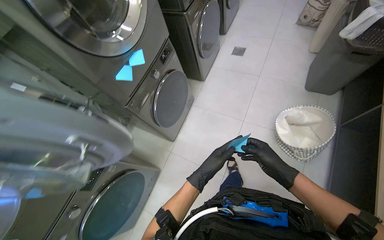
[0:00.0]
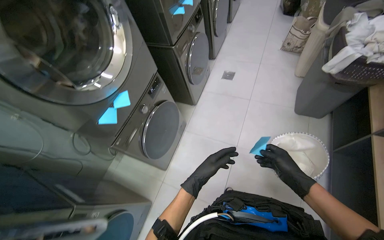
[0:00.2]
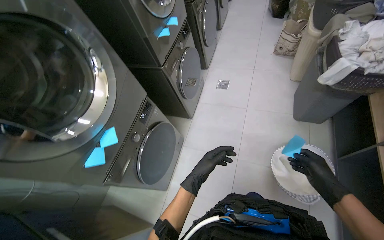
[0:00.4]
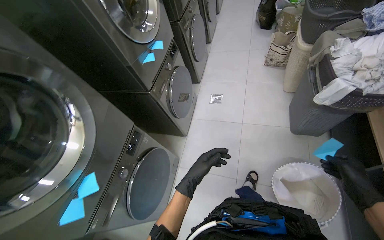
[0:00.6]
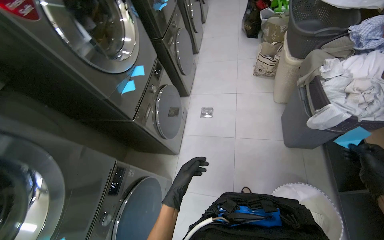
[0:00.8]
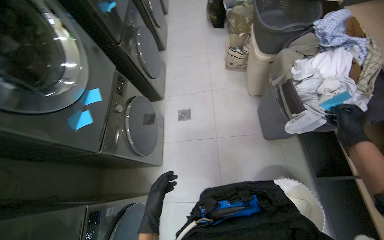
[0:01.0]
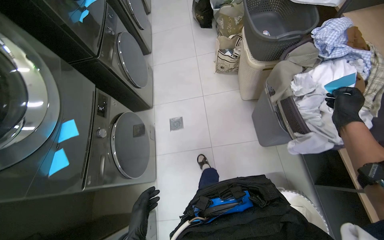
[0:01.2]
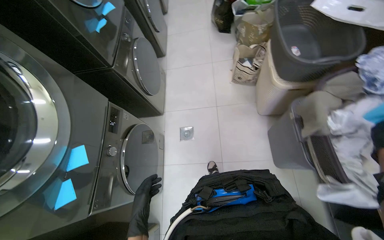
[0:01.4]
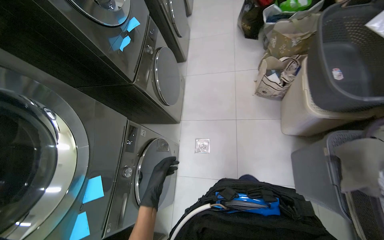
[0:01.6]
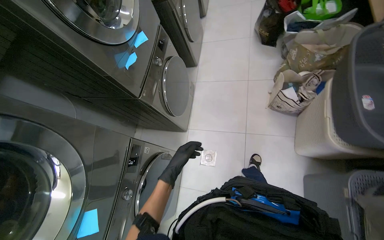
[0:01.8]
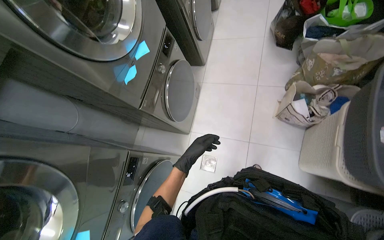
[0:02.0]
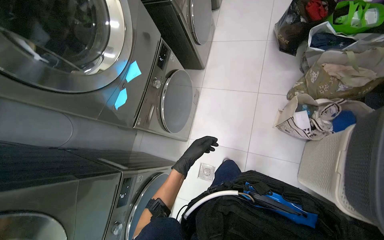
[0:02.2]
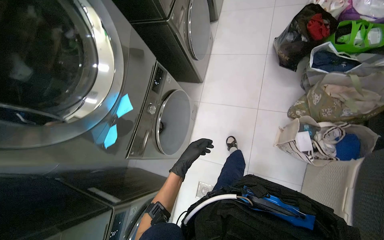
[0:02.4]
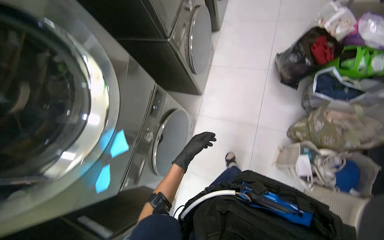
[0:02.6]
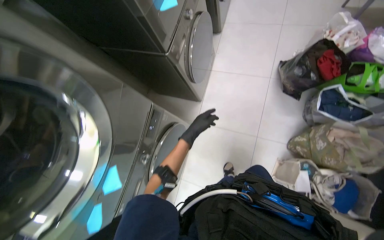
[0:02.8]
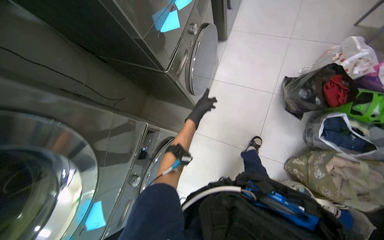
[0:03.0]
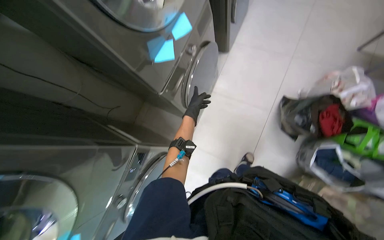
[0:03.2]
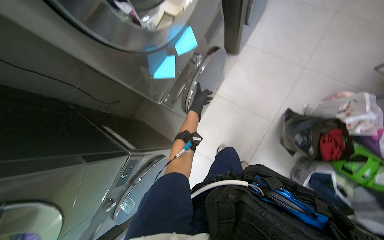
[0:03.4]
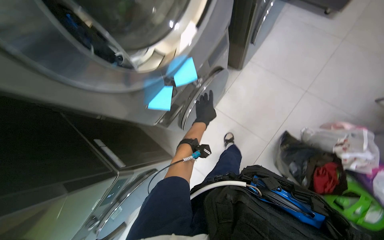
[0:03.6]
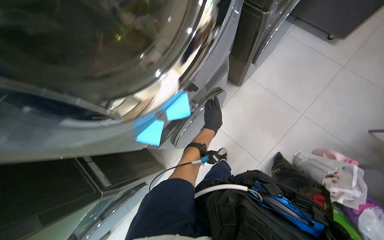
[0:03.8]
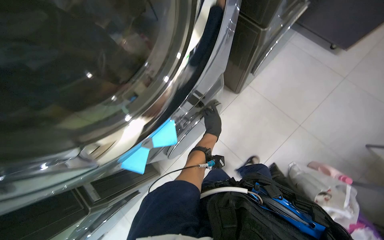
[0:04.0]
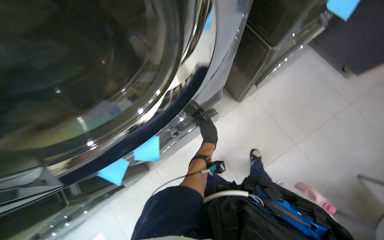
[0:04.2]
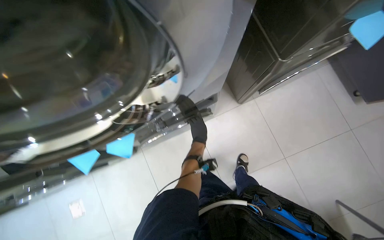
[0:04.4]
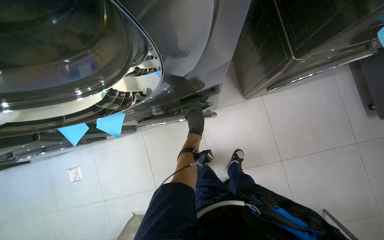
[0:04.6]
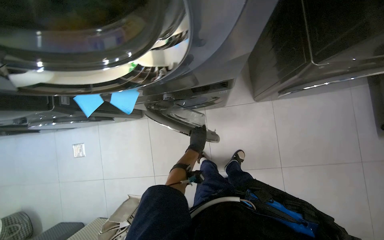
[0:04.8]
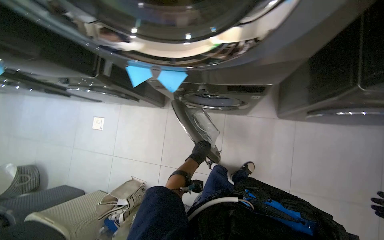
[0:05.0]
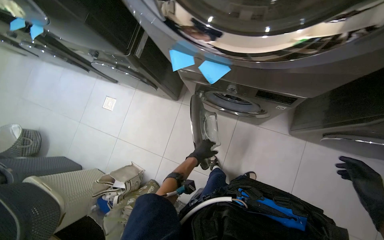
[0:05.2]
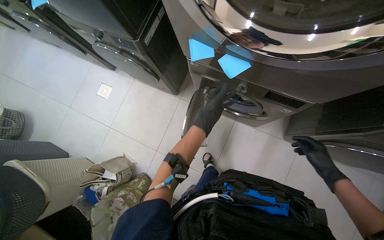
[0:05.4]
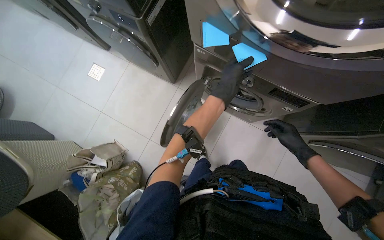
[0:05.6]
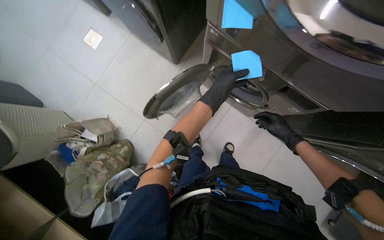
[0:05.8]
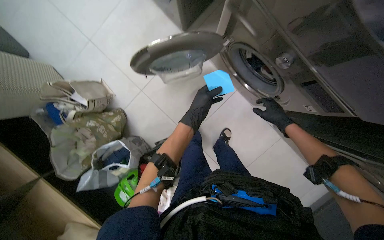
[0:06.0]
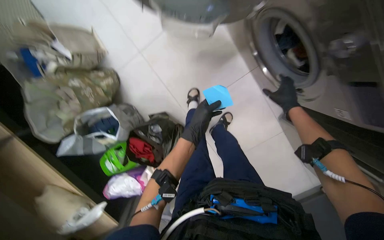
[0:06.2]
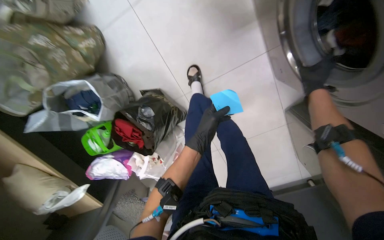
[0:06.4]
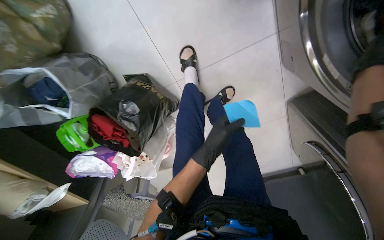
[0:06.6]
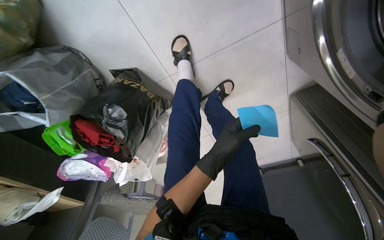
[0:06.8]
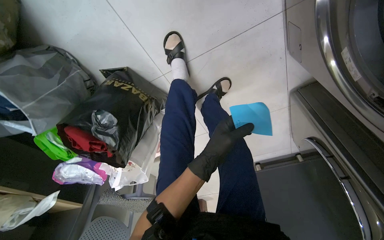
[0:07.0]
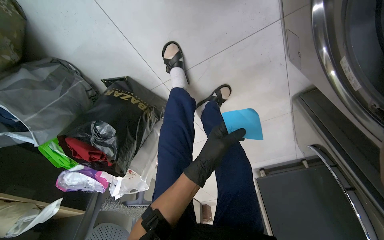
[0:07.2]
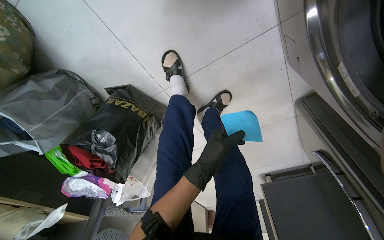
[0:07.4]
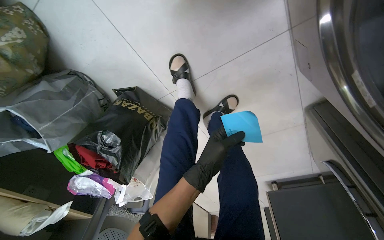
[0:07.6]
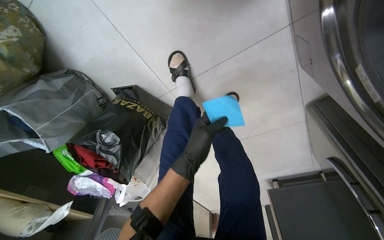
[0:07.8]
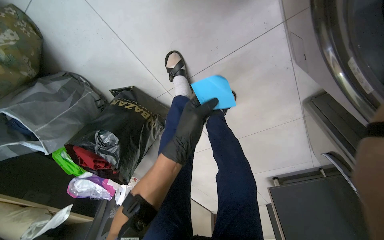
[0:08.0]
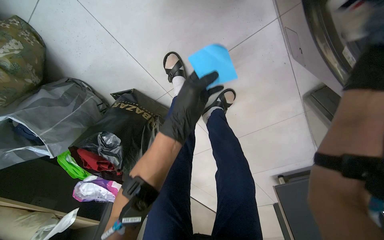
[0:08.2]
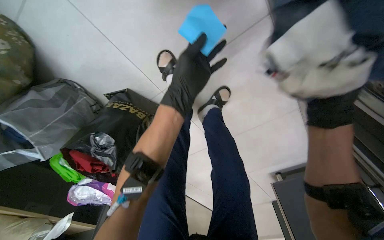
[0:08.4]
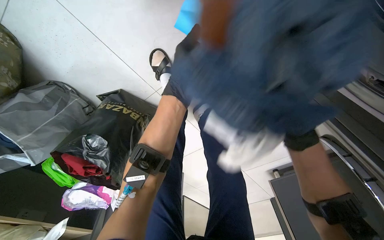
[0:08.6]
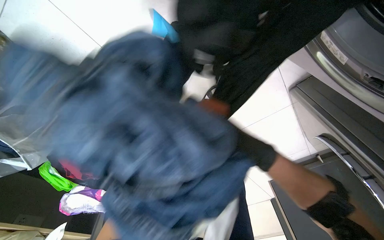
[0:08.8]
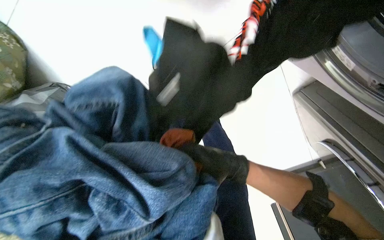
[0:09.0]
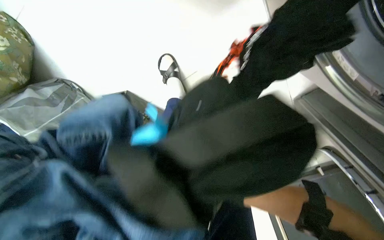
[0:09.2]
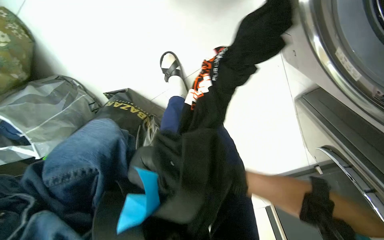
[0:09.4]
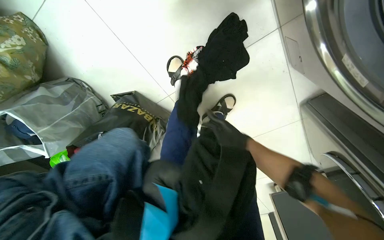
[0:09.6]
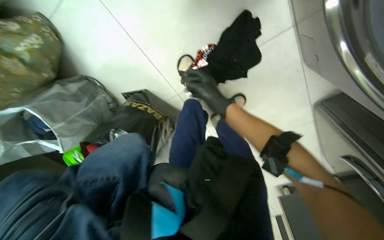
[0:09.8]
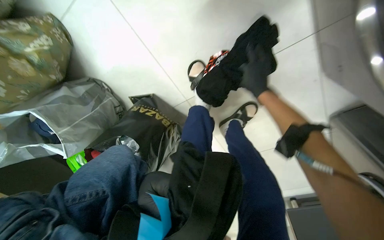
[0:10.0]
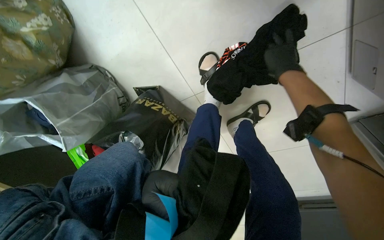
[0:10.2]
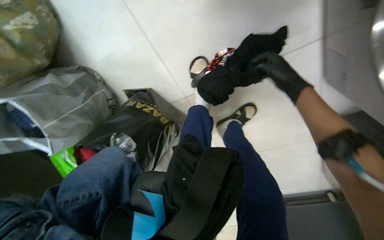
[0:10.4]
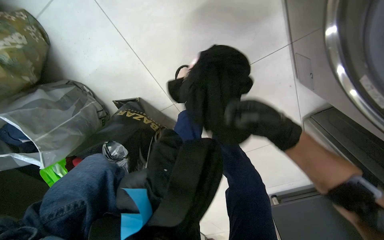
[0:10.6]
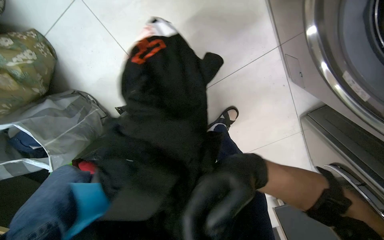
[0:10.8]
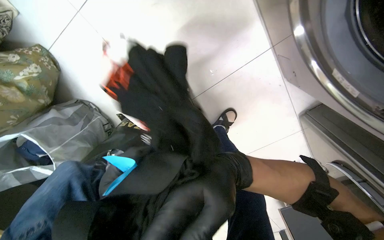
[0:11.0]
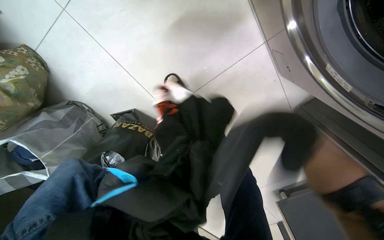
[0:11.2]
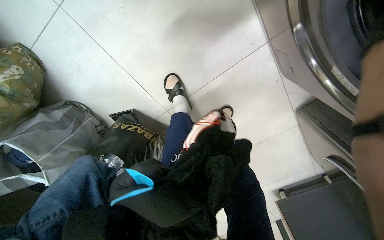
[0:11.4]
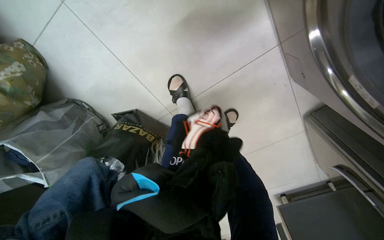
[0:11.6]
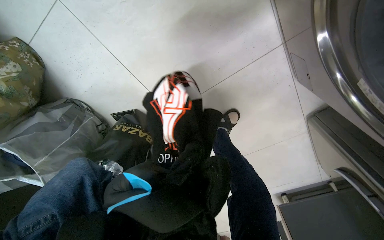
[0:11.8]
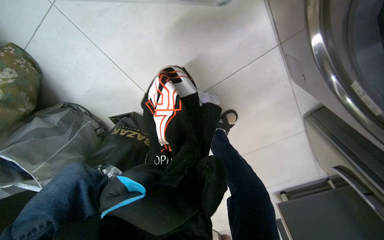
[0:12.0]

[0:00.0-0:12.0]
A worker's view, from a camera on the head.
Job: managing laundry.
The whole recording: Processing and organizing laundry. The worker unloads, sorts, and loads laundry, also managing identification notes and machine settings.
0:00.0 to 0:01.6: The camera is carried approximately 1.5 m.
0:01.6 to 0:03.0: The head travels roughly 1 m. The camera pitches downward, by roughly 15 degrees.
0:03.0 to 0:04.4: The head travels roughly 70 cm. The camera pitches downward, by about 10 degrees. The scene turns roughly 45 degrees clockwise in the picture.
0:04.4 to 0:06.0: The view tips downward by some 25 degrees. The scene rotates clockwise by about 70 degrees.
0:06.0 to 0:07.6: The camera is carried about 60 cm. The wearer looks approximately 35 degrees further downward.

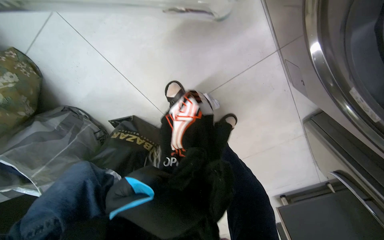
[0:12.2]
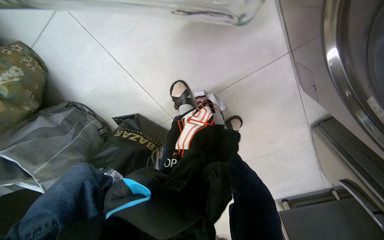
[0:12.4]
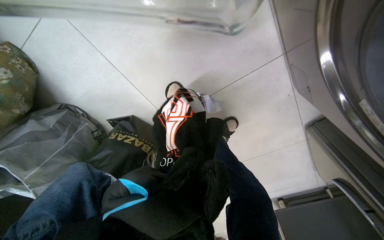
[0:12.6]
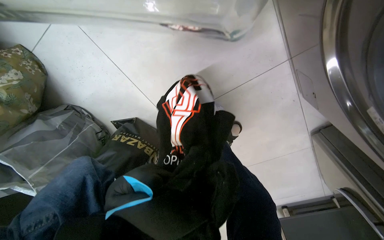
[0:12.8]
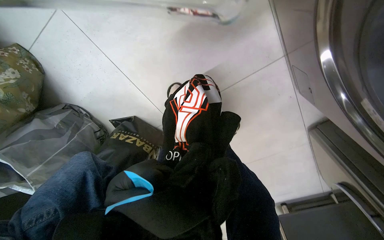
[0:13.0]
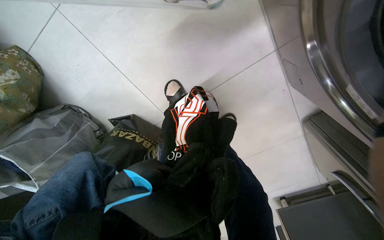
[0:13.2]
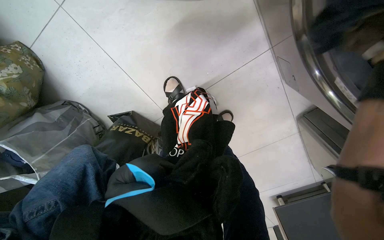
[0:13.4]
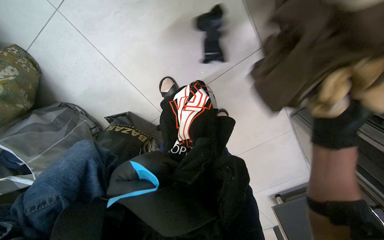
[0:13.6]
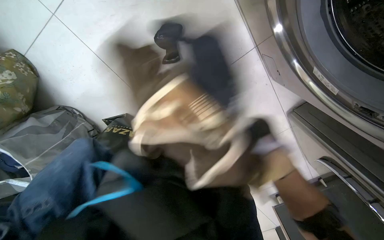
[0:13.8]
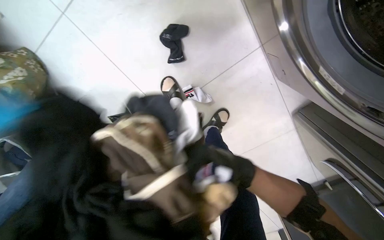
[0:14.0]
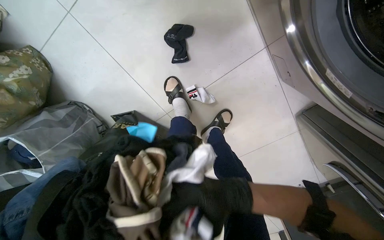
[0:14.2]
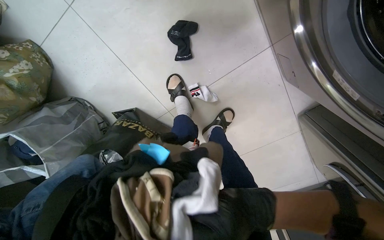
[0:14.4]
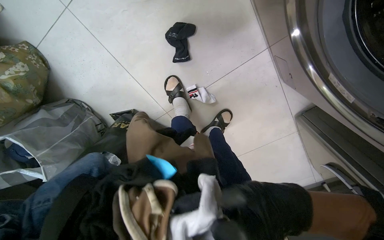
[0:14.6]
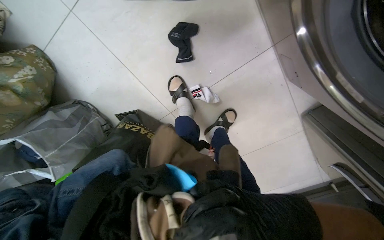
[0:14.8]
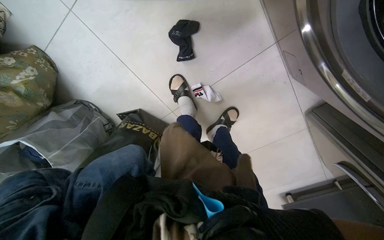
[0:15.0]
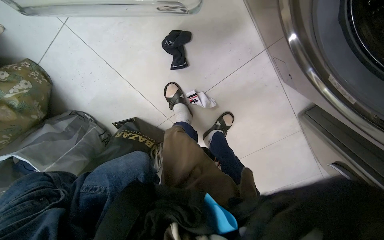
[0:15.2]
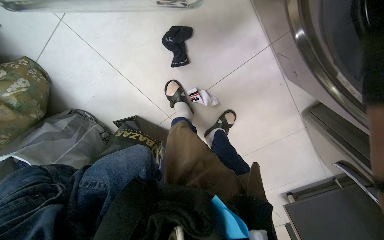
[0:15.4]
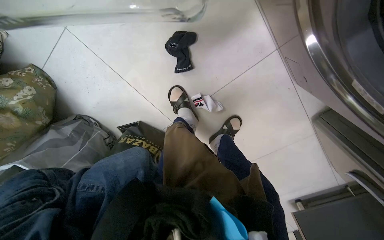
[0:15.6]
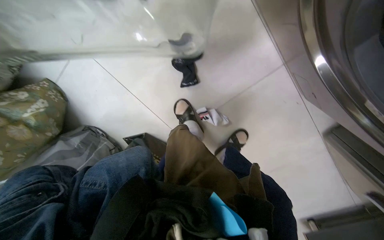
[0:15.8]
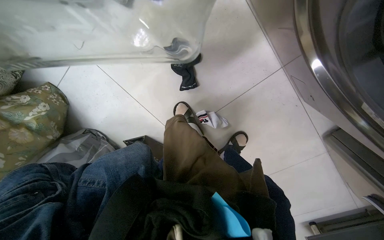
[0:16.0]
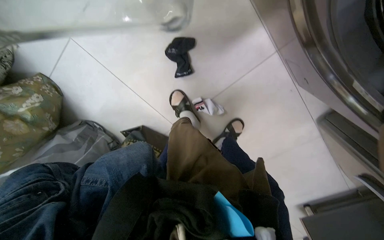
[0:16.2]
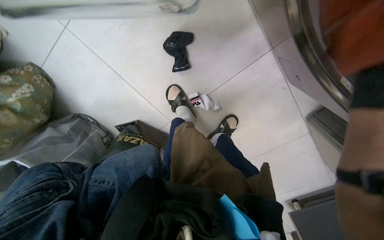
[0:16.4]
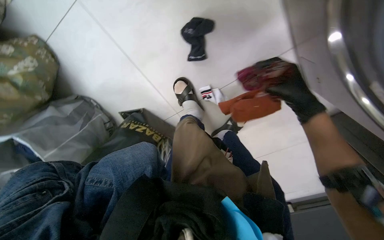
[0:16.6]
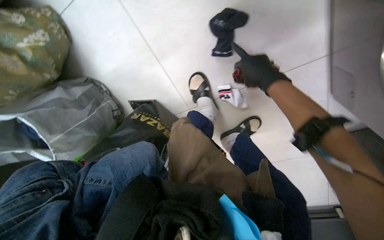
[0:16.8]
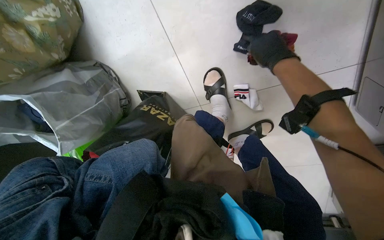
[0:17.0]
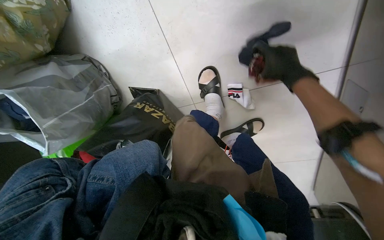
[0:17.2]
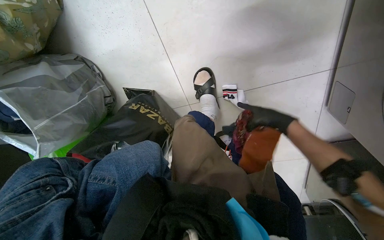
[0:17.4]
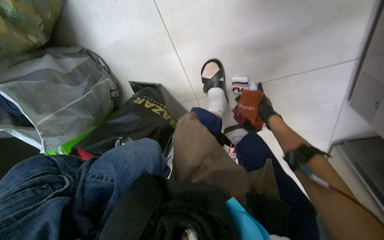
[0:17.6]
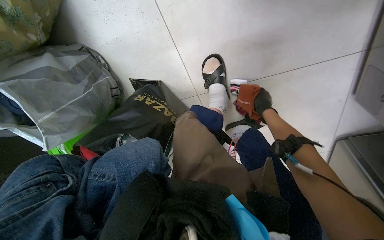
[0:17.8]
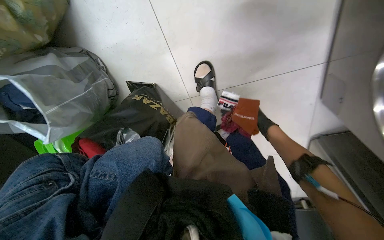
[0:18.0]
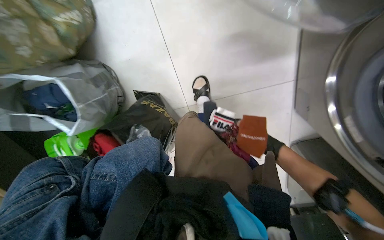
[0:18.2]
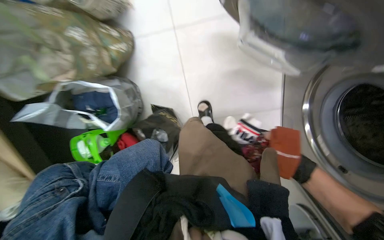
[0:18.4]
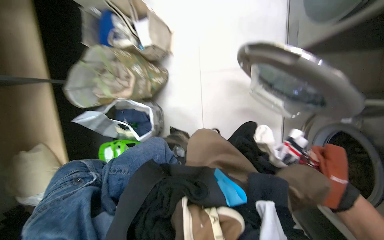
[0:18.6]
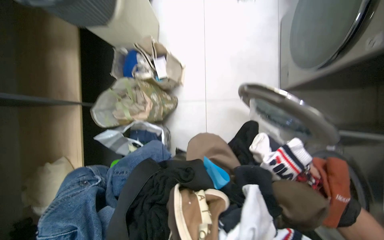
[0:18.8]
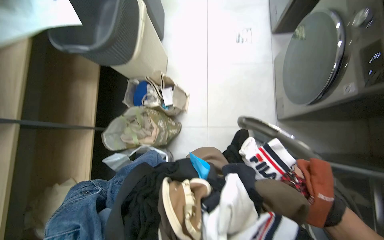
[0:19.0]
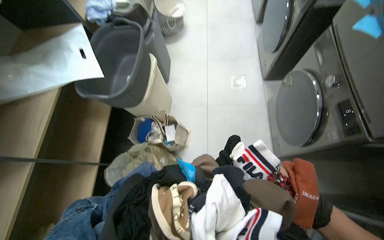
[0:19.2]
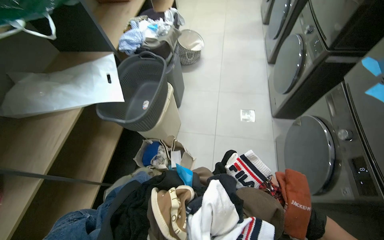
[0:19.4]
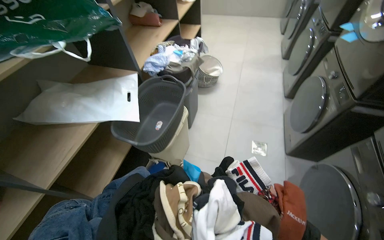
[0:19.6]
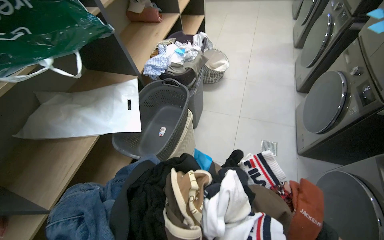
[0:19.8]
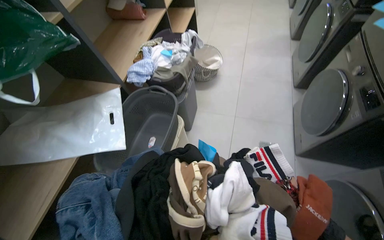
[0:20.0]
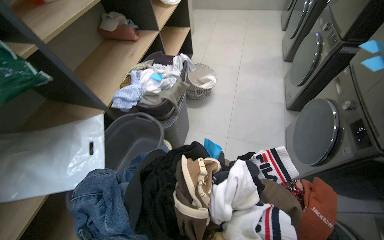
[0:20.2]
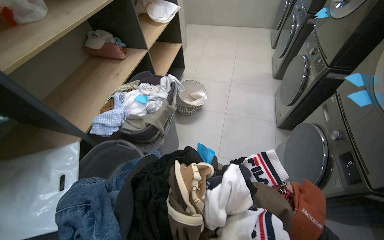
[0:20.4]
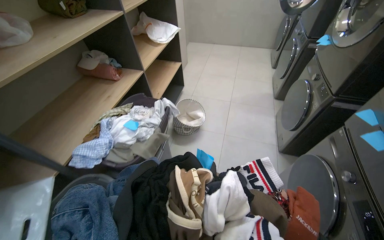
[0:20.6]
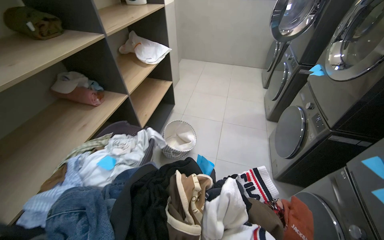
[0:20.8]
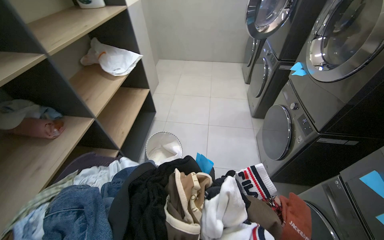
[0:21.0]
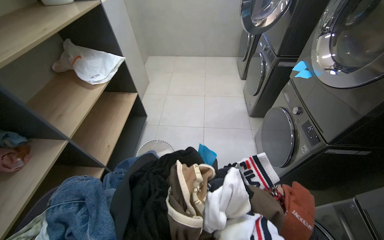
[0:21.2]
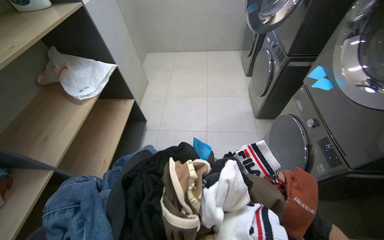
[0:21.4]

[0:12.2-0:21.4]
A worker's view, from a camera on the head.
Job: managing laundry.
The whole recording: Processing and organizing laundry. The worker unloads, sorts, and loads laundry, also managing identification notes and machine settings.
0:16.8 to 0:18.4: The view tilts approximately 15 degrees upward.
0:18.4 to 0:19.8: The wearer moves about 70 cm. The head turns to the left by some 30 degrees. The view tips upward by approximately 50 degrees.
0:19.8 to 0:21.4: The head travels about 1.5 m.
